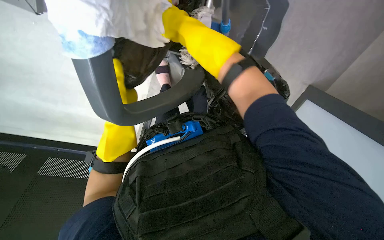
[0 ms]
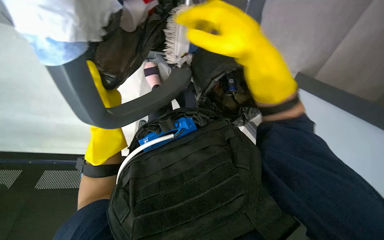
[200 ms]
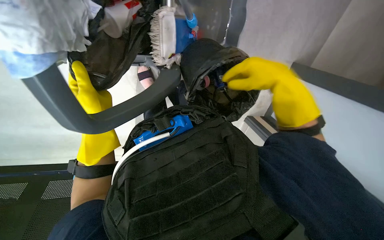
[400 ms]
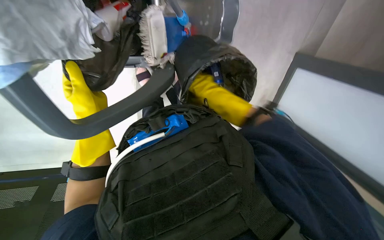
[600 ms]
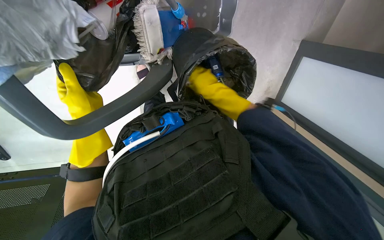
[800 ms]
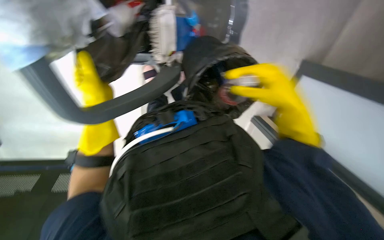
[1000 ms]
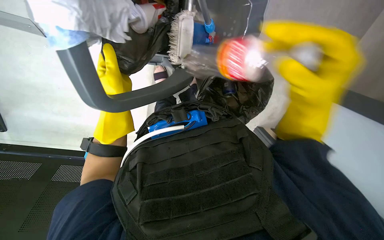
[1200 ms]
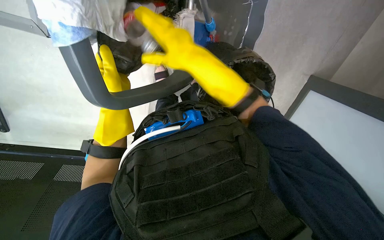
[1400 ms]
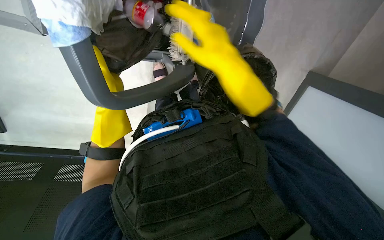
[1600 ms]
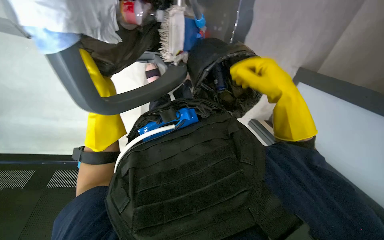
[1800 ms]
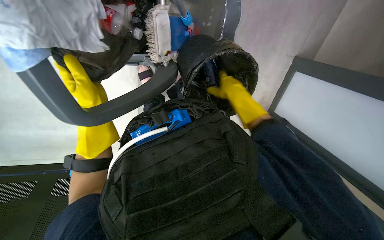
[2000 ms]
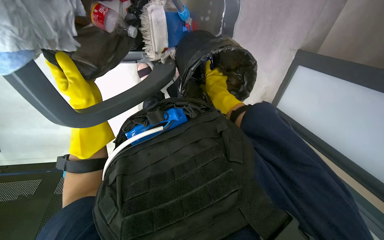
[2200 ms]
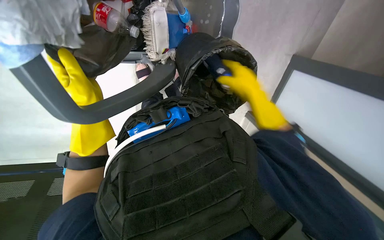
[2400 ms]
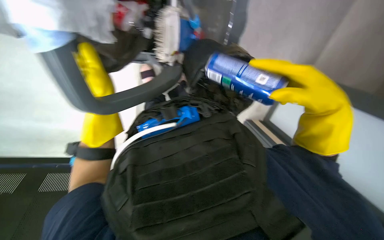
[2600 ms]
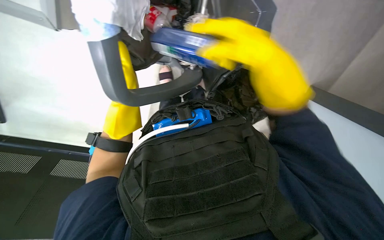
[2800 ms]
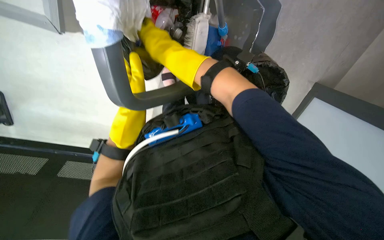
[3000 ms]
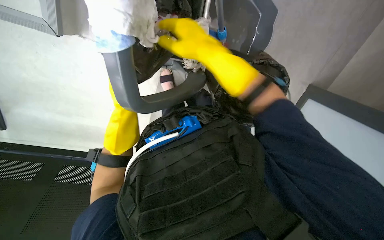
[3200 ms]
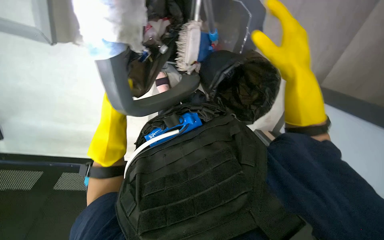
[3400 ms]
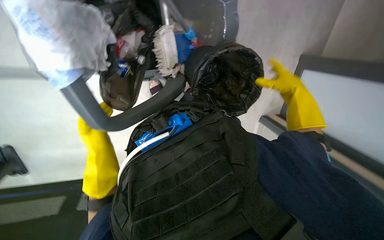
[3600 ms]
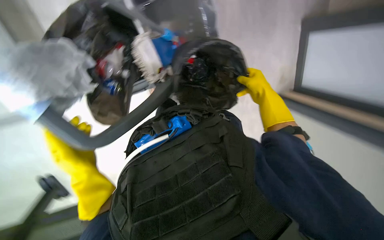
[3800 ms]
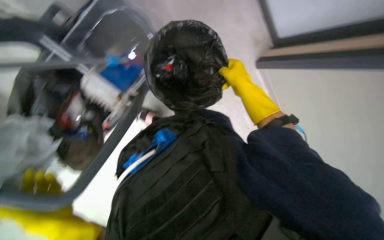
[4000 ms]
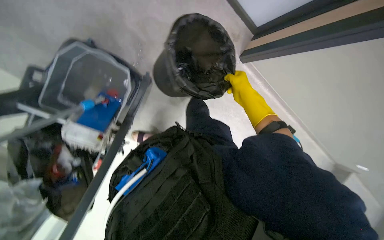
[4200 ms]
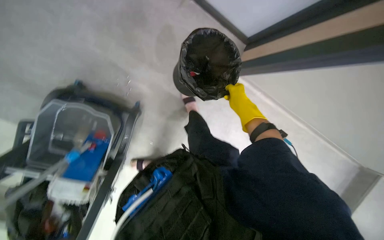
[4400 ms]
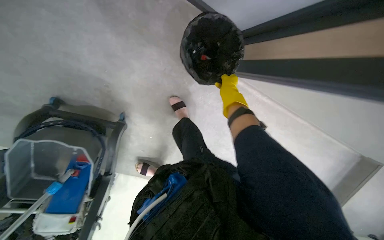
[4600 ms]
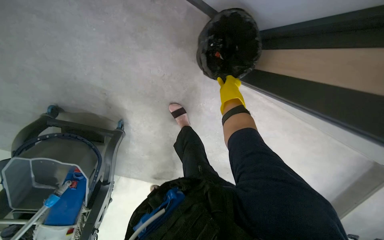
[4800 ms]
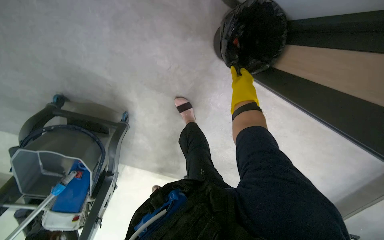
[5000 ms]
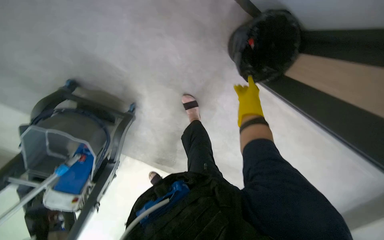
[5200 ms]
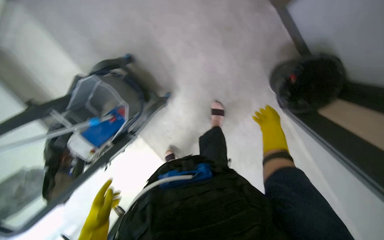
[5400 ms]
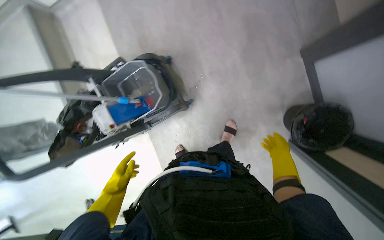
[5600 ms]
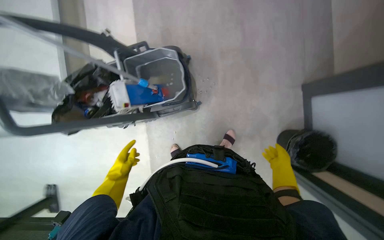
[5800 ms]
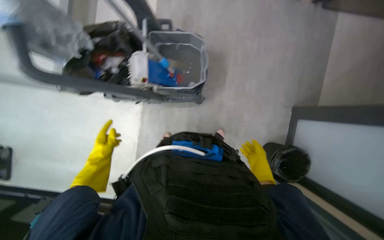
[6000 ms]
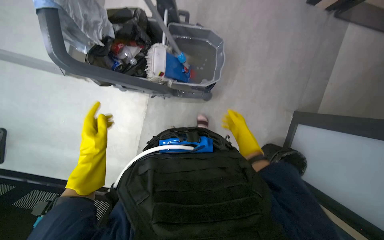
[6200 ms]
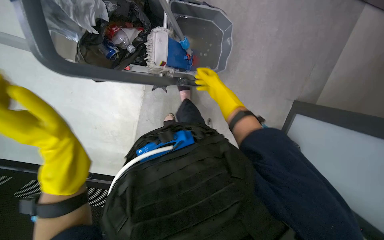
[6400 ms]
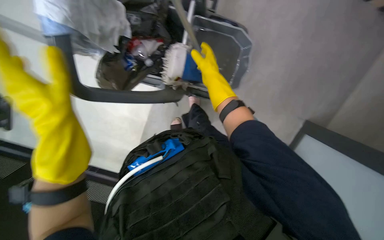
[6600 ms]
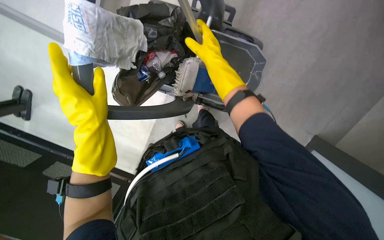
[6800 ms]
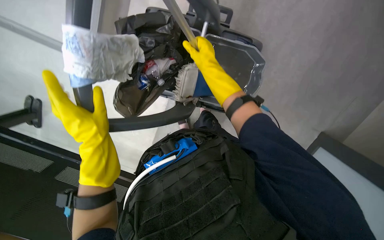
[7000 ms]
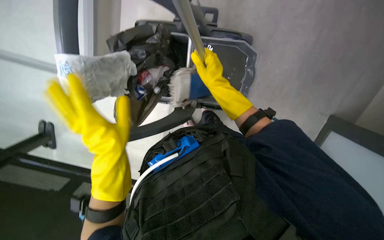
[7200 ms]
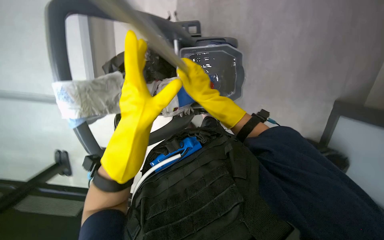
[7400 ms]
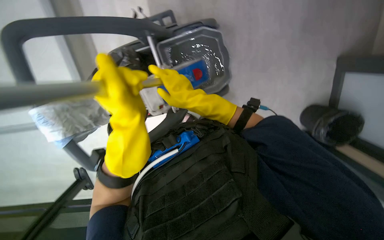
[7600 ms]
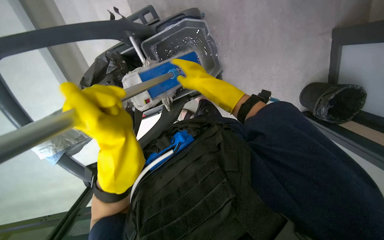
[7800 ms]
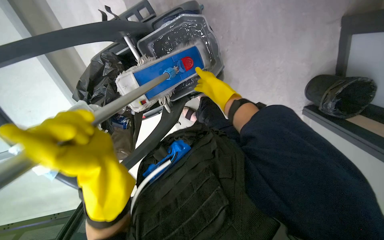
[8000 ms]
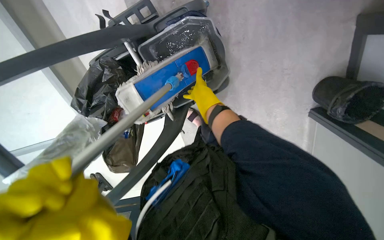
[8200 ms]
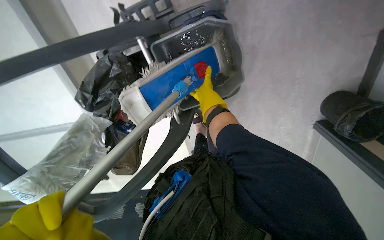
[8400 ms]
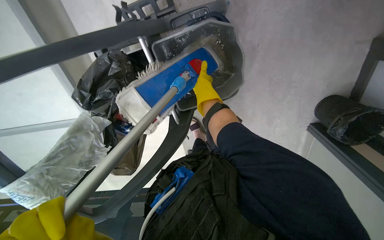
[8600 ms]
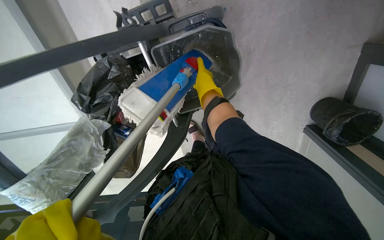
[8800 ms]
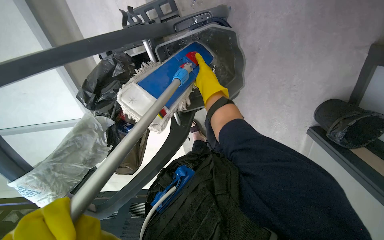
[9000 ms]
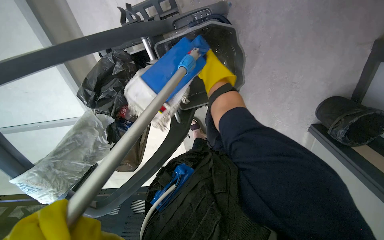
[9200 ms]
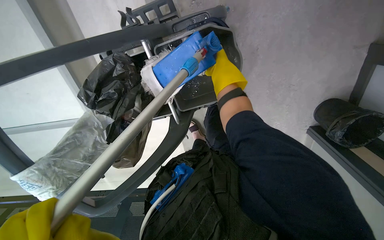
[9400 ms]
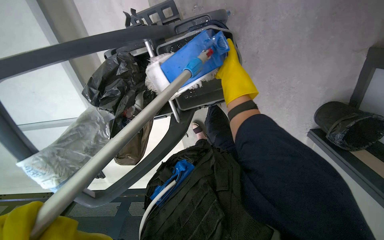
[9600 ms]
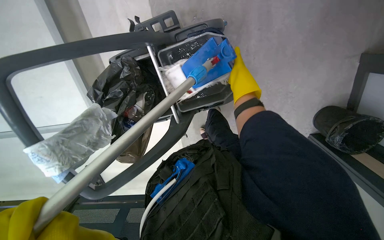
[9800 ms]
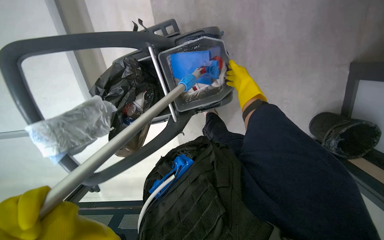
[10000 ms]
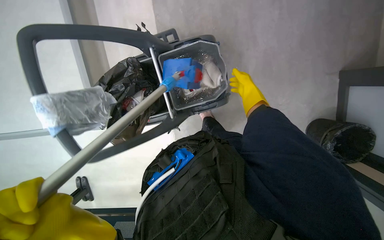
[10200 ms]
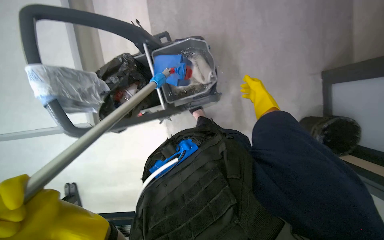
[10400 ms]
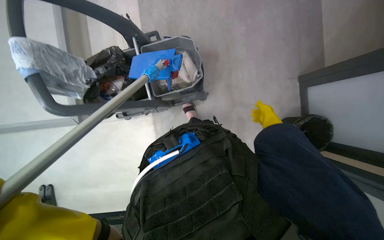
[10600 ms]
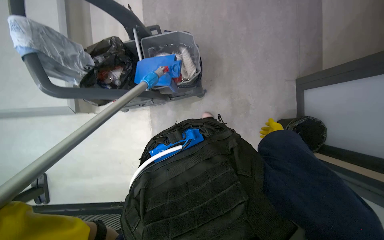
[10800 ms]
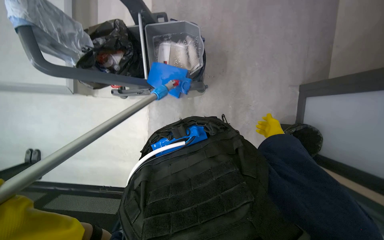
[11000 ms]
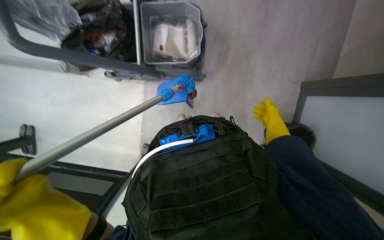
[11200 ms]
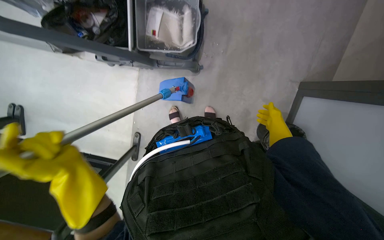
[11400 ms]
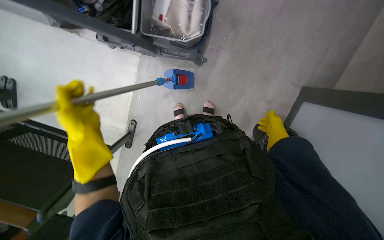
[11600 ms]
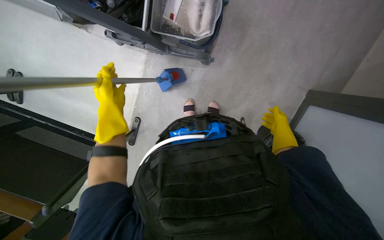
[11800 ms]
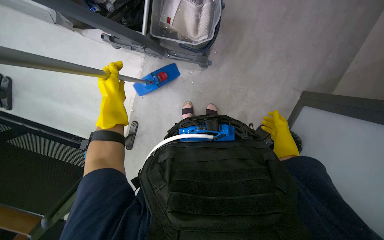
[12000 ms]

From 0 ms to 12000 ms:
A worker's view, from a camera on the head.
Job: preparing cleaning supplies.
The whole recording: Preparing mop for cleaning. The worker collects trash from the trash bin and worker prepares the mop for cleaning by wetting and wringing a cloth and attaching it to the mop head.
From 0 ms to 1600 ms: The right hand travels farther from the camera and back again, approximately 20 cm each way.
From 1600 ms to 3000 ms: The right hand moves left and right over about 35 cm, changing direction 3 times.
From 3000 ms to 4400 ms: The scene turns about 35 degrees counterclockwise in the picture. The right hand travels to the right and farther from the camera by approximately 40 cm.
From 6000 ms to 7600 ms: The right hand heads up the picture, to the left and nearer to the camera, covering roughly 60 cm, while the left hand heads up the picture, nearer to the camera and to the right, covering approximately 40 cm.
From 7600 ms to 9000 ms: The right hand moves up the picture and farther from the camera, about 25 cm.
From 9000 ms to 10400 ms: The view tilts approximately 25 degrees upward. The right hand shifts some 25 cm to the right.
From 10400 ms to 12000 ms: The view pans to the right by some 20 degrees. The wearer looks roughly 10 degrees further downward. The right hand shifts approximately 20 cm down the picture.

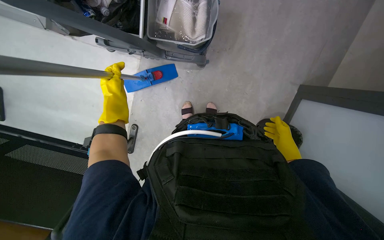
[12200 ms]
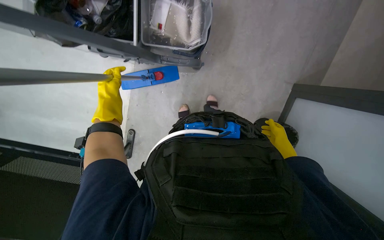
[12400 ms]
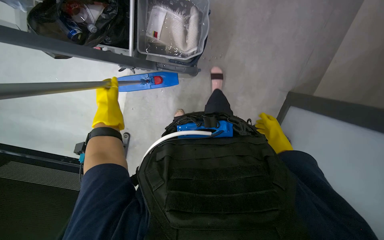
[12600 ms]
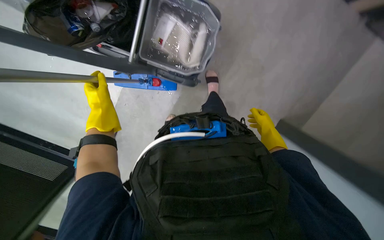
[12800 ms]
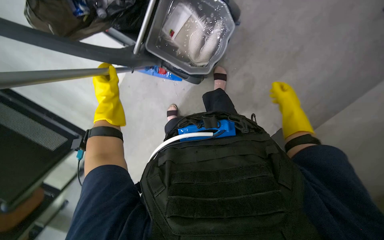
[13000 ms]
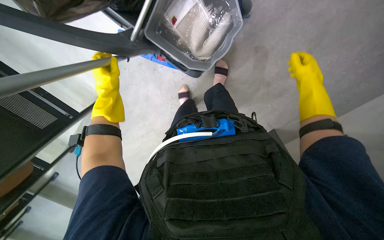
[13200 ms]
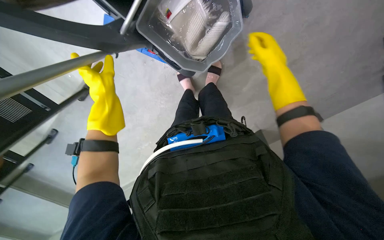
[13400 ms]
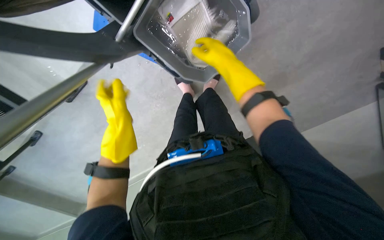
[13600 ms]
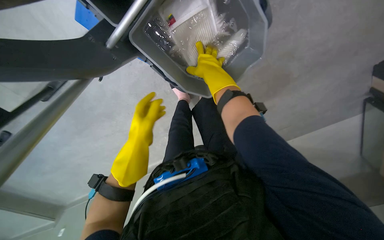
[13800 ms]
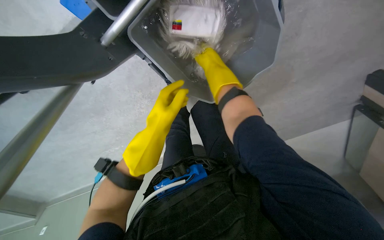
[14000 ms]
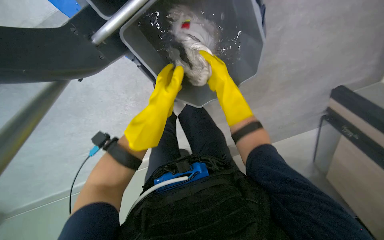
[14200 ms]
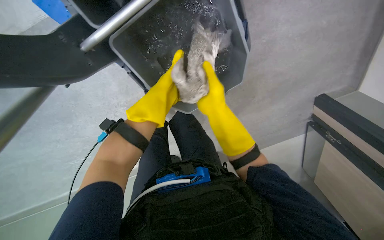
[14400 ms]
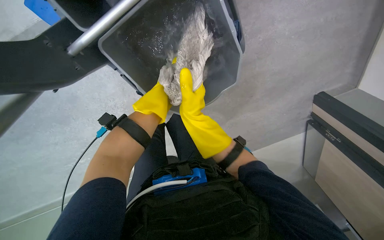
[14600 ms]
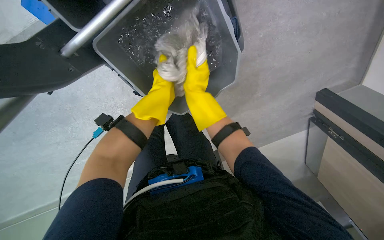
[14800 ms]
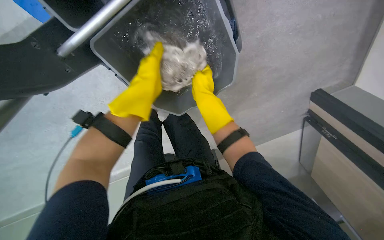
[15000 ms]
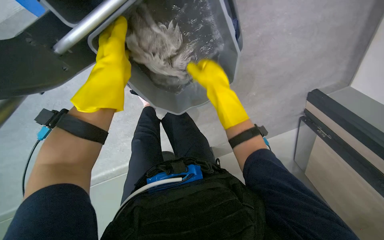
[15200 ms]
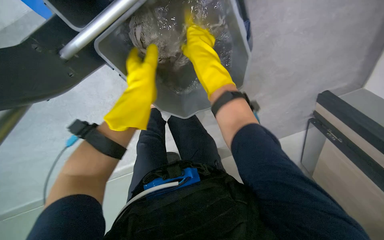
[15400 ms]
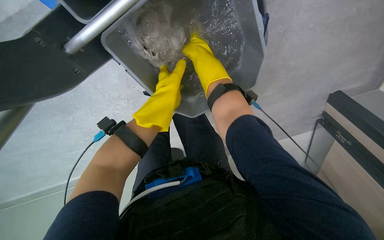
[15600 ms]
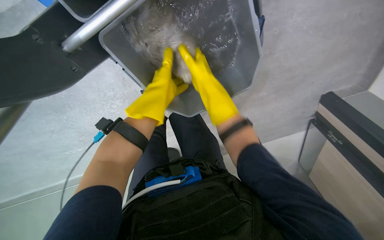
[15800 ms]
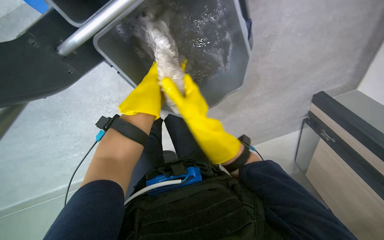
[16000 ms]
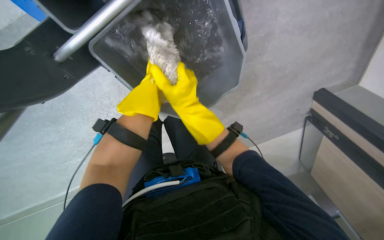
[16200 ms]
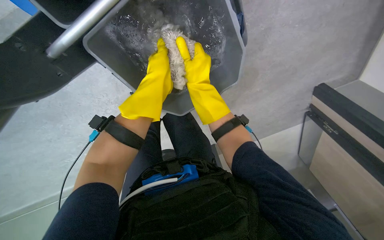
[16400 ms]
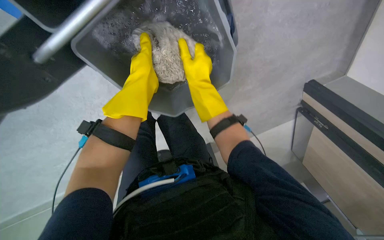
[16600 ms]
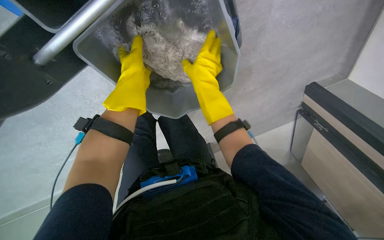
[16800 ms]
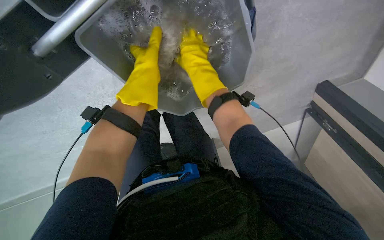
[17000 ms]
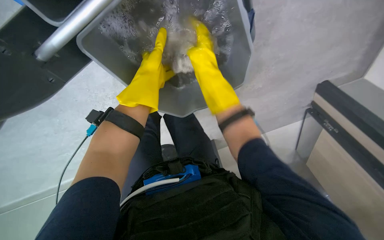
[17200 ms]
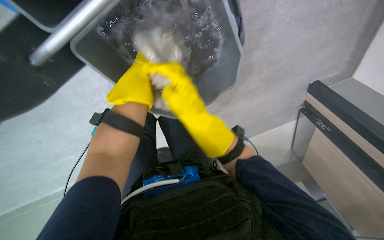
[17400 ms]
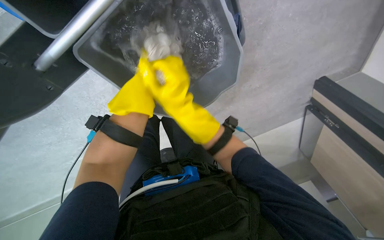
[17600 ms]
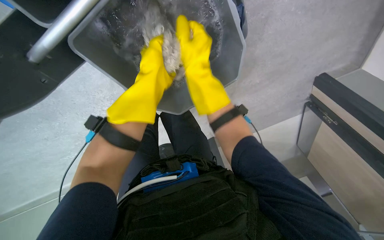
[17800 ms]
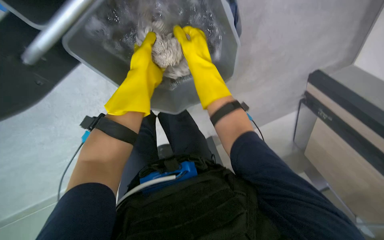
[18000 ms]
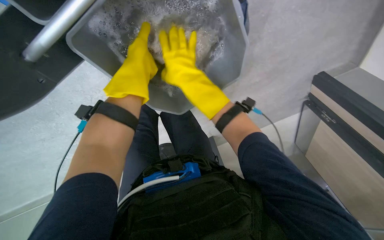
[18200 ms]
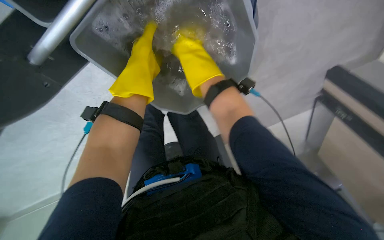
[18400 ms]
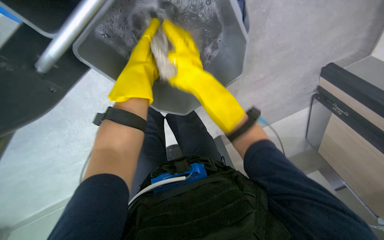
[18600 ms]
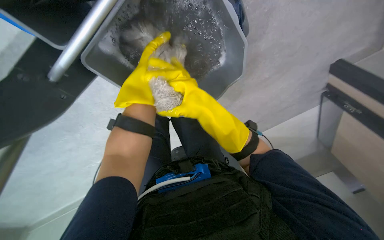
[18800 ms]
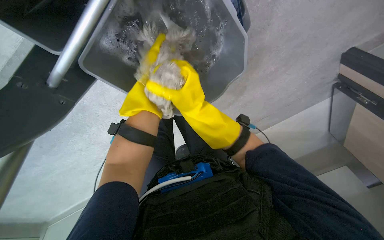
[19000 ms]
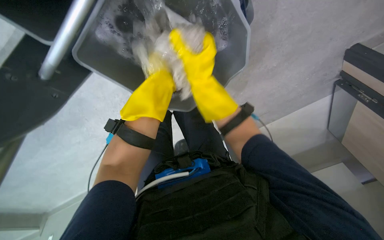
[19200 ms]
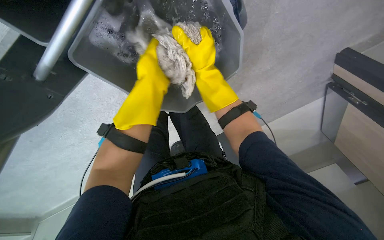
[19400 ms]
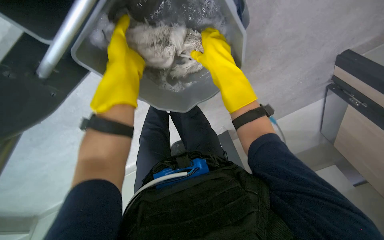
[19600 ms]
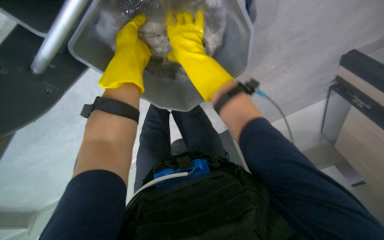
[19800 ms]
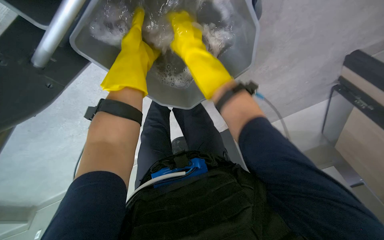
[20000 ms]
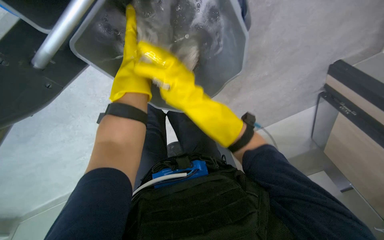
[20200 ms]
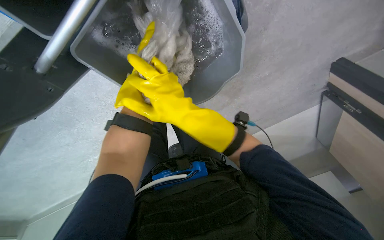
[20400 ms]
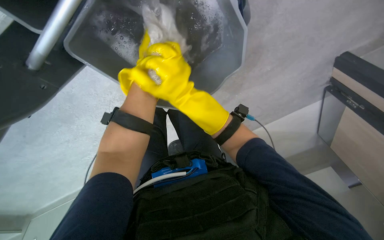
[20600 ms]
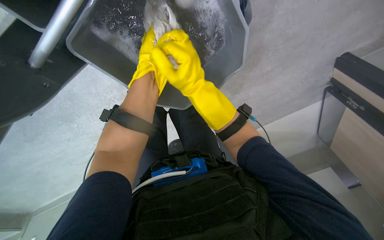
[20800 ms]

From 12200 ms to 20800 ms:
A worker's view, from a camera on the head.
Job: preparing cleaning supplies.
The whole recording: Preparing mop for cleaning. The worker collects trash from the trash bin and worker prepares the mop for cleaning by wetting and wringing a cloth and attaching it to the mop head.
From 12200 ms to 13600 ms: The right hand goes roughly 50 cm up the picture and to the left.
From 13600 ms to 15000 ms: The left hand goes approximately 20 cm to the right, up the picture and nearer to the camera.
From 15000 ms to 16600 ms: The left hand moves to the right, about 15 cm.
From 16600 ms to 18000 ms: The left hand heads to the left, covering roughly 15 cm.
From 18000 ms to 19400 ms: The right hand reaches approximately 10 cm down the picture, then returns. Meanwhile the left hand travels farther from the camera and back again, approximately 10 cm each way.
From 19400 ms to 20800 ms: The right hand travels down the picture and back again, some 10 cm each way.
